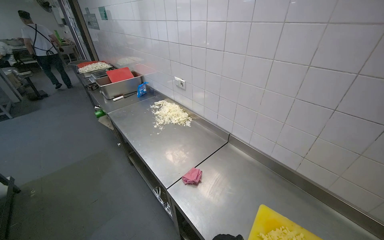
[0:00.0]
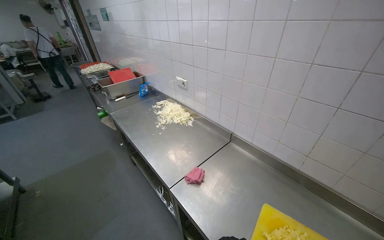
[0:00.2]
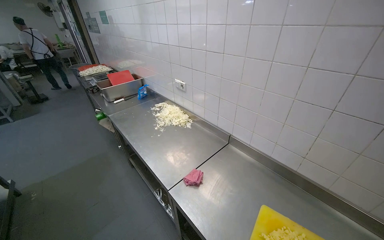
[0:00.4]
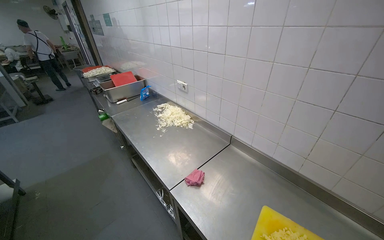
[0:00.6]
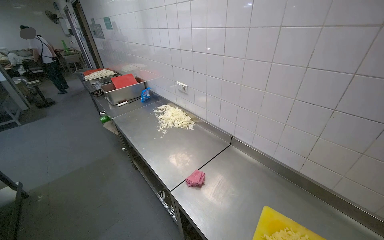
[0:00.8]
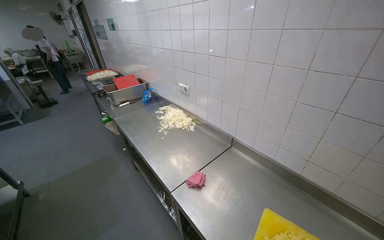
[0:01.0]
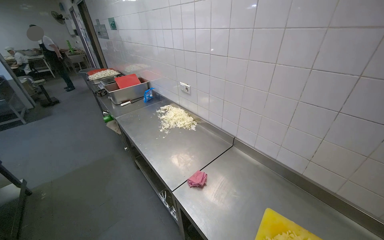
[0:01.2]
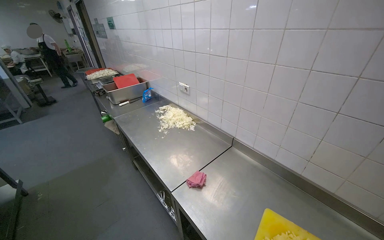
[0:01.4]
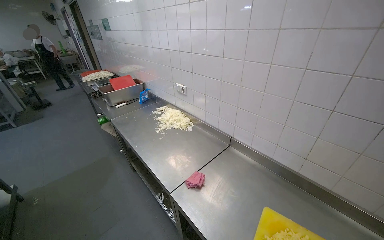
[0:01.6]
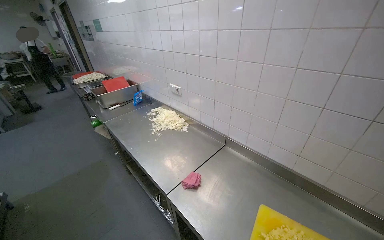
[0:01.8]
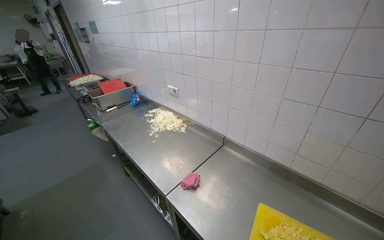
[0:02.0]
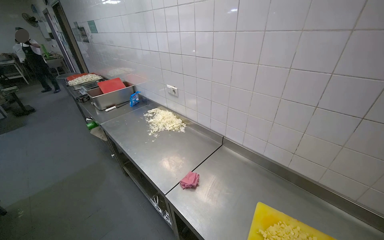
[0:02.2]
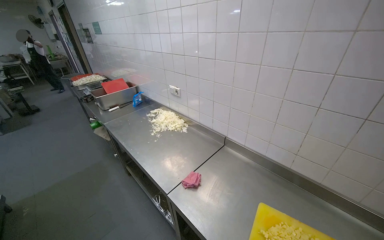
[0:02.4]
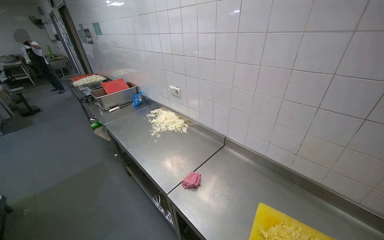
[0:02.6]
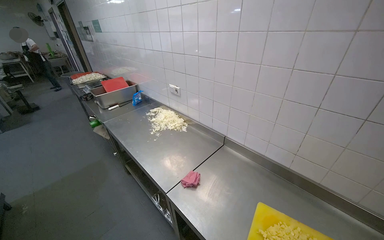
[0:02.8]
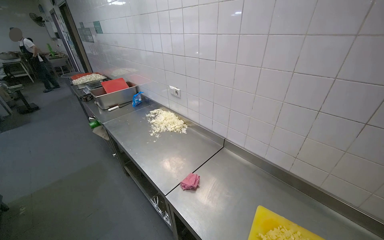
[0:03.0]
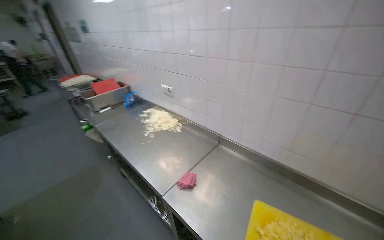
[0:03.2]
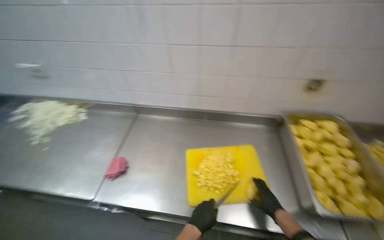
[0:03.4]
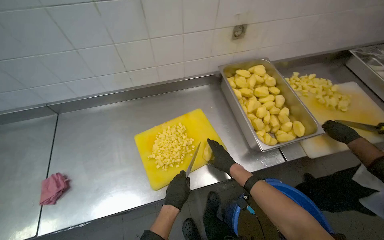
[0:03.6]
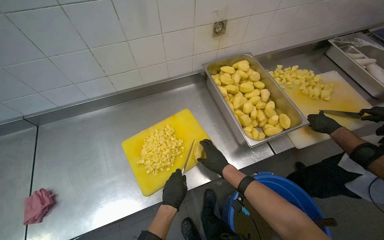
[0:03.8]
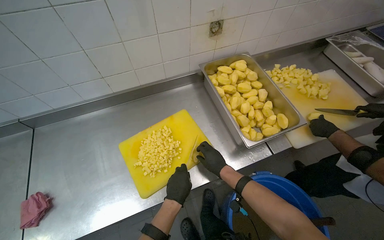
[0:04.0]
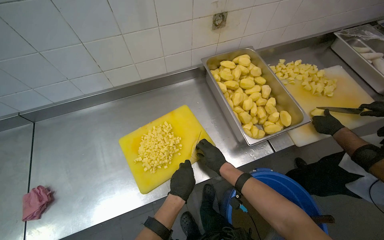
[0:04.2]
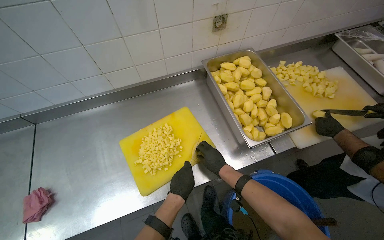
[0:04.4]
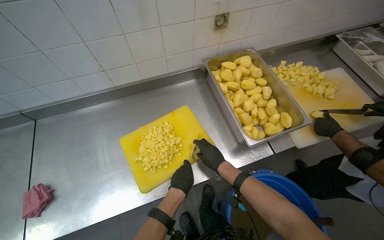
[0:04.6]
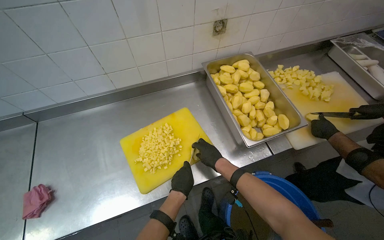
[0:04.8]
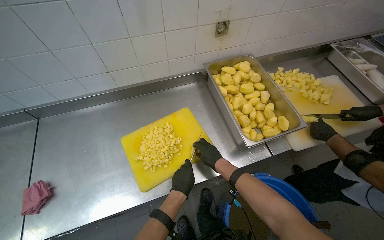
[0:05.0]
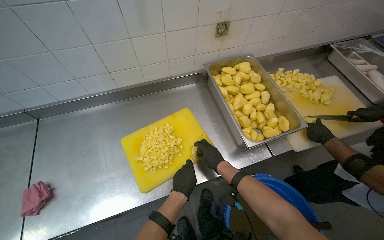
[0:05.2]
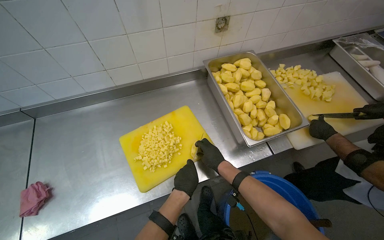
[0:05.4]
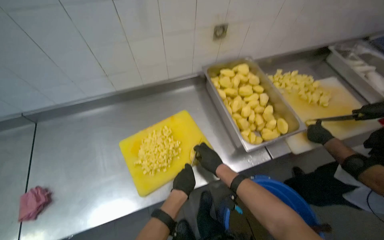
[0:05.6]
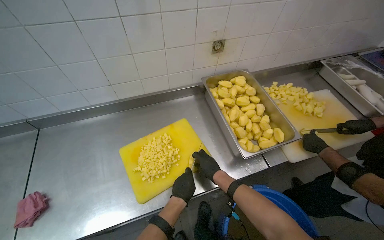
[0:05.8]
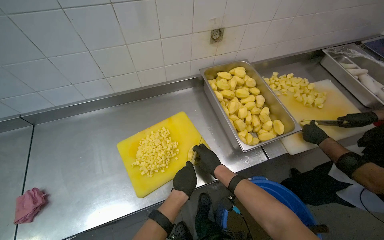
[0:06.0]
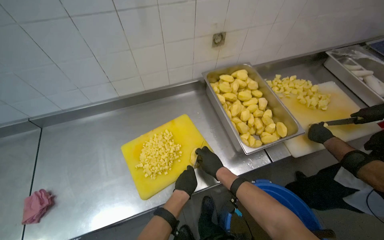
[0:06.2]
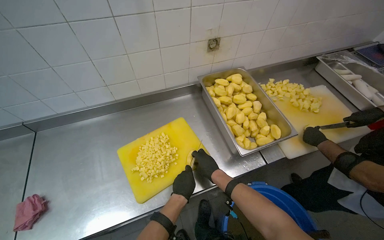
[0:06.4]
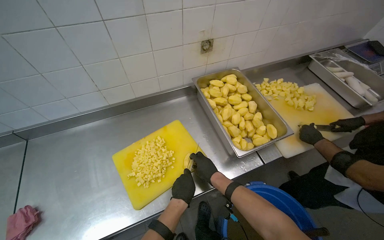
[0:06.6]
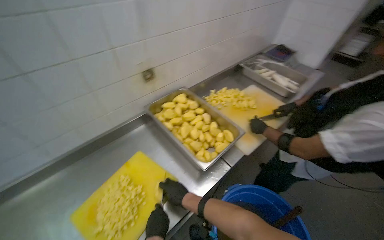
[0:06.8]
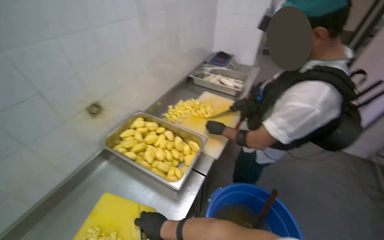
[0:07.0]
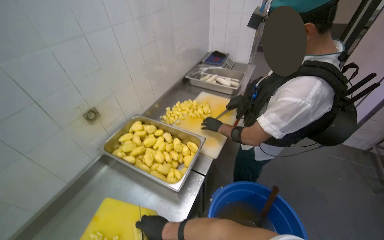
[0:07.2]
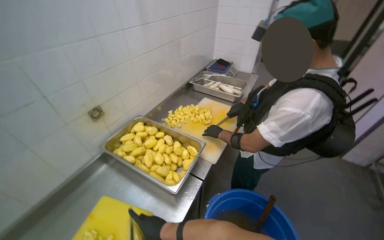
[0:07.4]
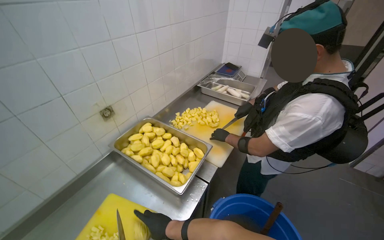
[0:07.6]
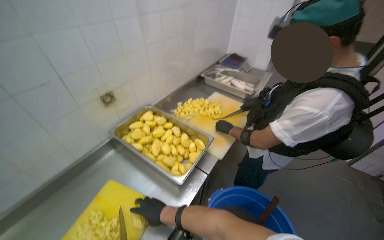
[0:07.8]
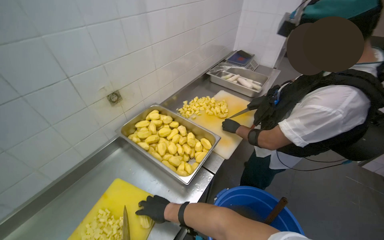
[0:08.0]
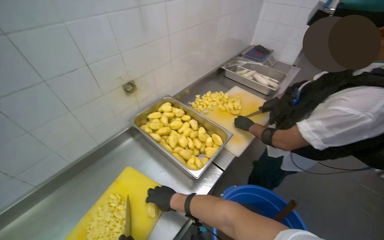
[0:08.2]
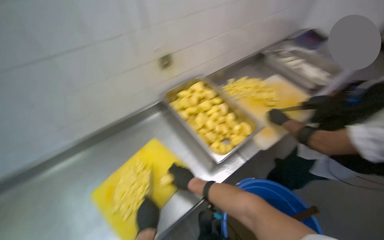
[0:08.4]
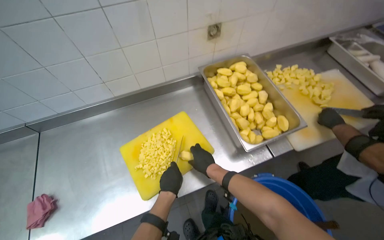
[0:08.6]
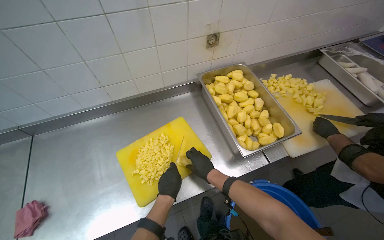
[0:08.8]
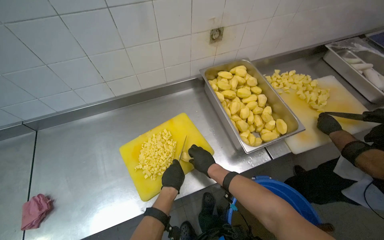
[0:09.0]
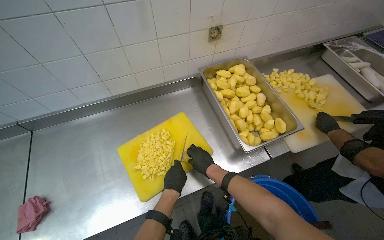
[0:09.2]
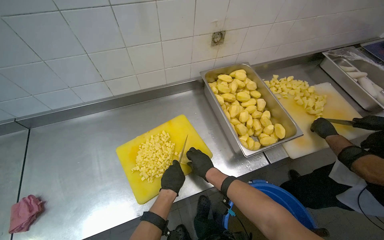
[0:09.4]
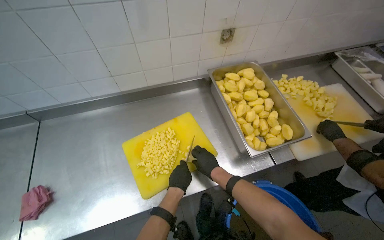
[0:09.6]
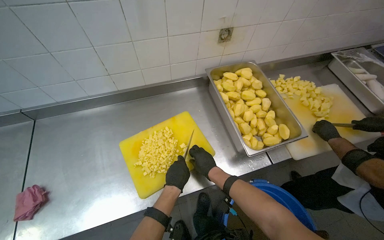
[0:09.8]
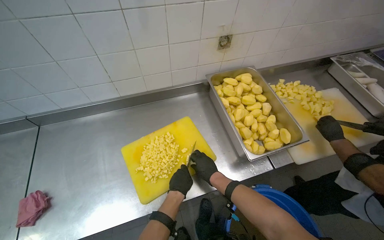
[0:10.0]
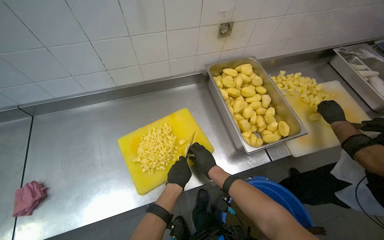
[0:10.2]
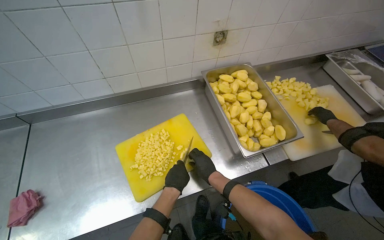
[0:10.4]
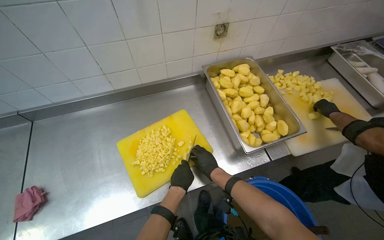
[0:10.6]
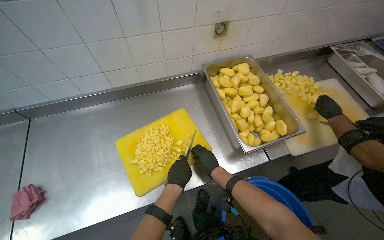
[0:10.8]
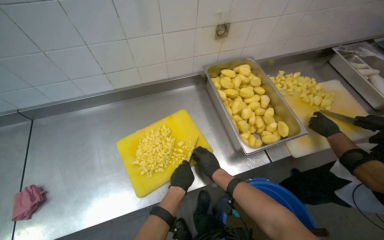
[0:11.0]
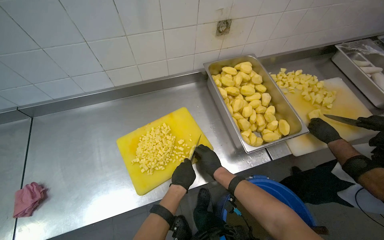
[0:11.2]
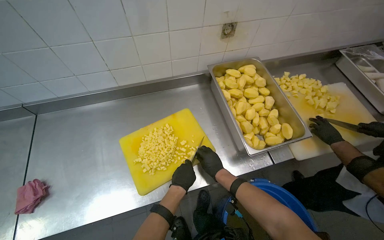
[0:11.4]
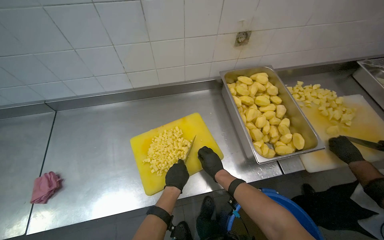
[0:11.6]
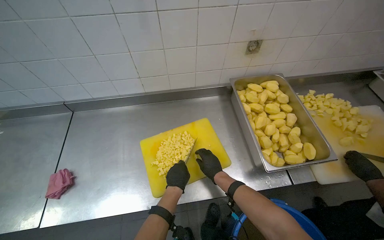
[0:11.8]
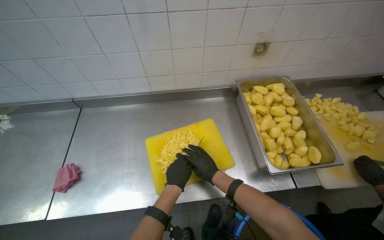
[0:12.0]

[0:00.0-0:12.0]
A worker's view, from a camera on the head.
Job: preparing food.
The whole recording: Chopping potatoes into cubes. The worker chops peeled potatoes into small cubes on a yellow cutting board.
0:04.4 to 0:06.0: The hands make small movements and keep their place.
0:06.0 to 0:07.6: The wearer's head swings about 35 degrees to the right. The view tips upward by some 15 degrees.
0:07.6 to 0:09.0: The wearer looks about 35 degrees further to the left. The view tilts approximately 20 degrees downward.
0:09.0 to 0:12.0: The hands work in one place, with small movements.

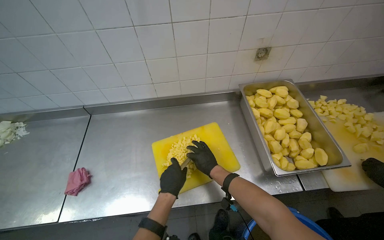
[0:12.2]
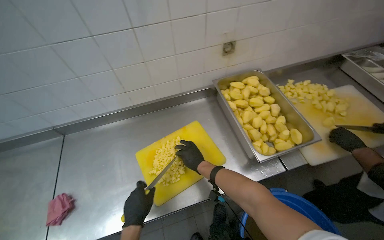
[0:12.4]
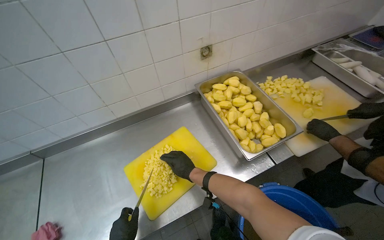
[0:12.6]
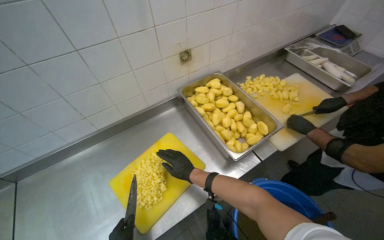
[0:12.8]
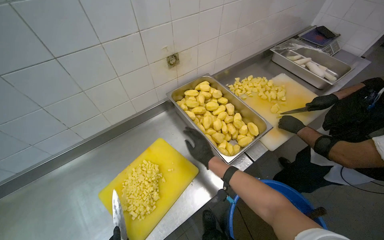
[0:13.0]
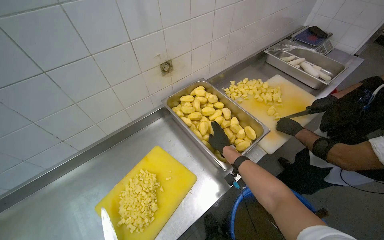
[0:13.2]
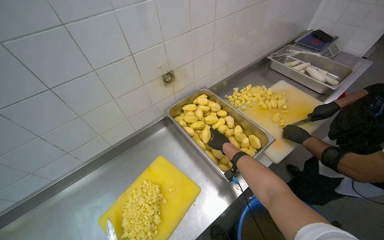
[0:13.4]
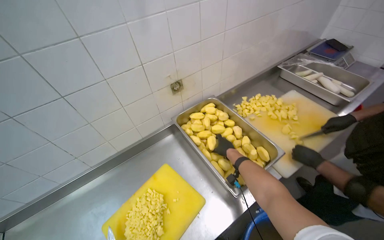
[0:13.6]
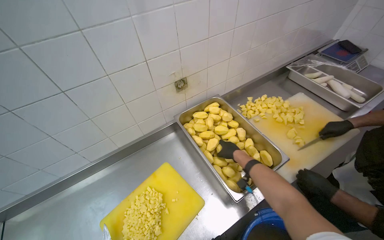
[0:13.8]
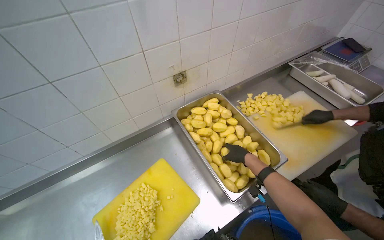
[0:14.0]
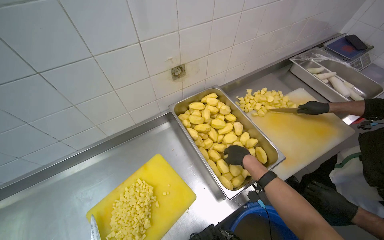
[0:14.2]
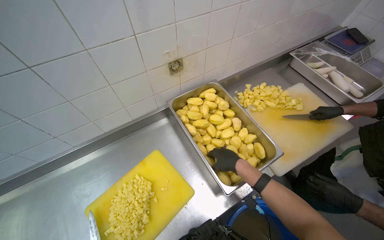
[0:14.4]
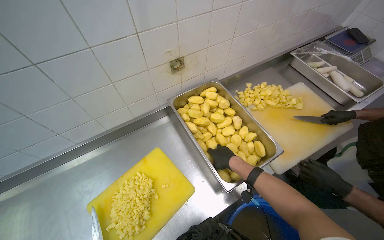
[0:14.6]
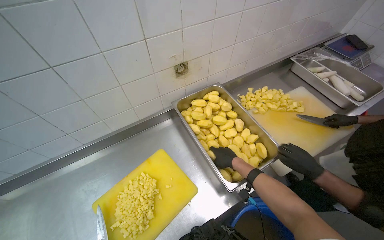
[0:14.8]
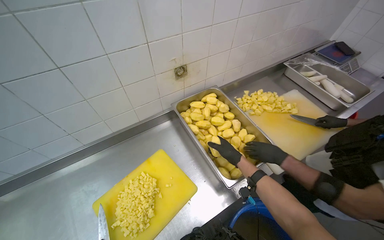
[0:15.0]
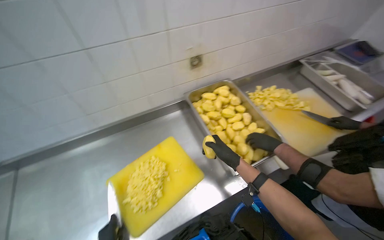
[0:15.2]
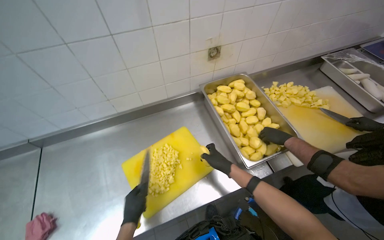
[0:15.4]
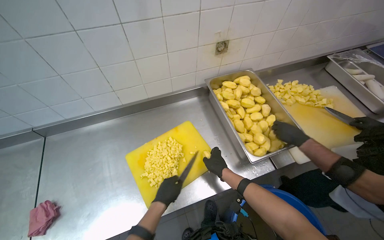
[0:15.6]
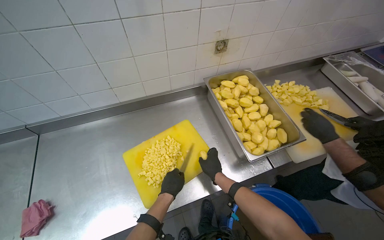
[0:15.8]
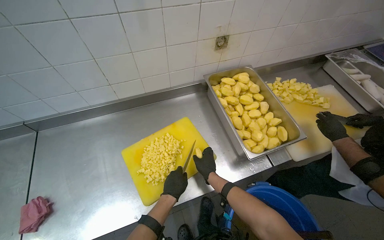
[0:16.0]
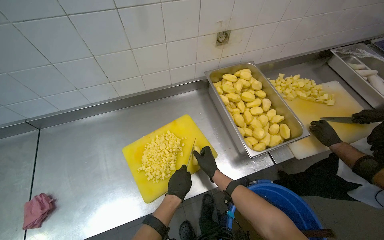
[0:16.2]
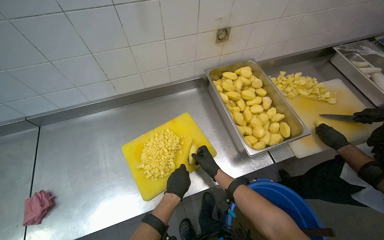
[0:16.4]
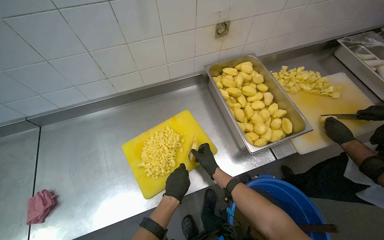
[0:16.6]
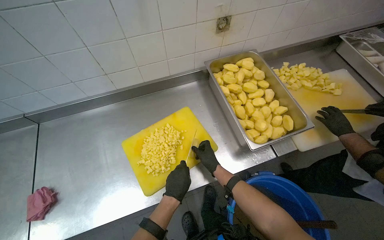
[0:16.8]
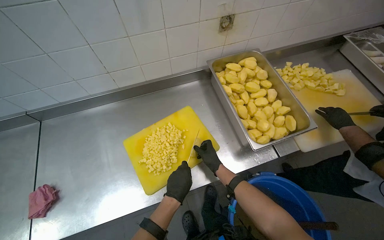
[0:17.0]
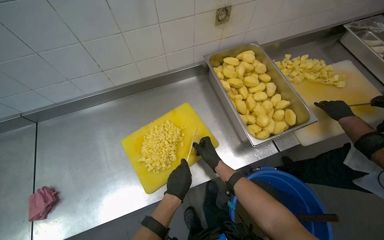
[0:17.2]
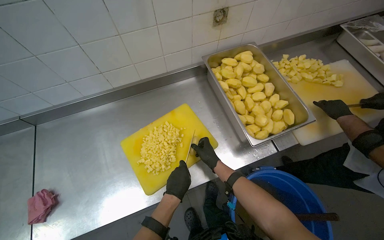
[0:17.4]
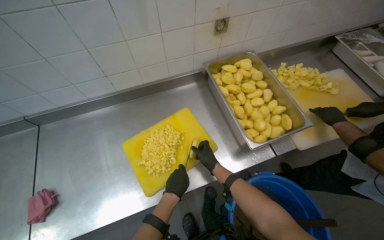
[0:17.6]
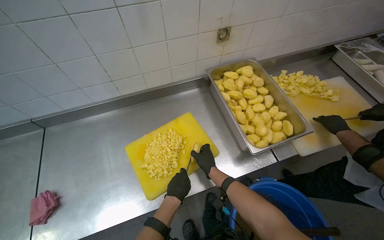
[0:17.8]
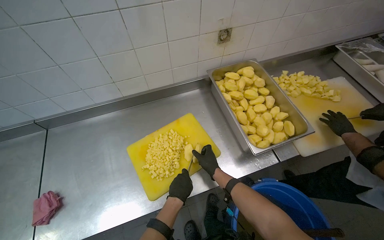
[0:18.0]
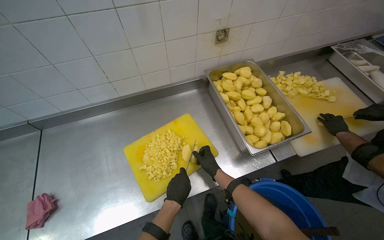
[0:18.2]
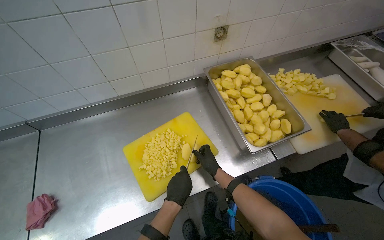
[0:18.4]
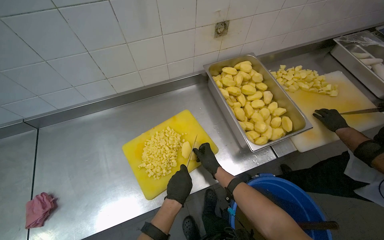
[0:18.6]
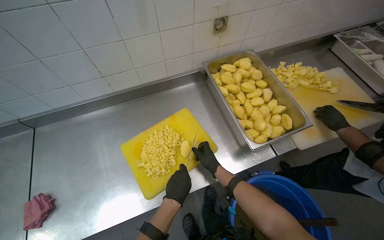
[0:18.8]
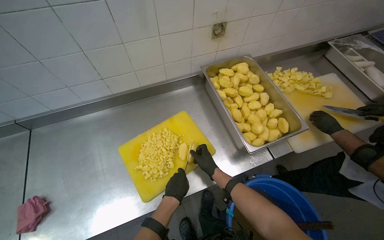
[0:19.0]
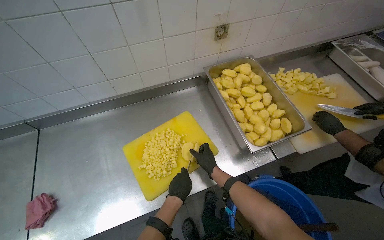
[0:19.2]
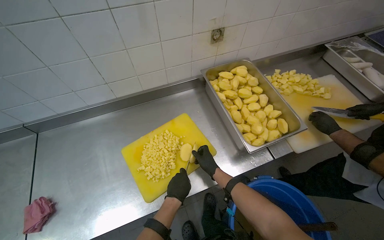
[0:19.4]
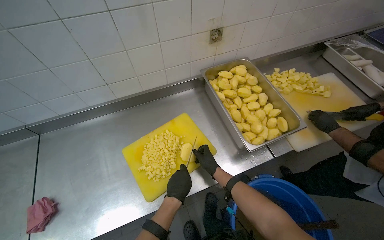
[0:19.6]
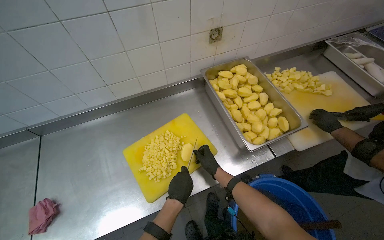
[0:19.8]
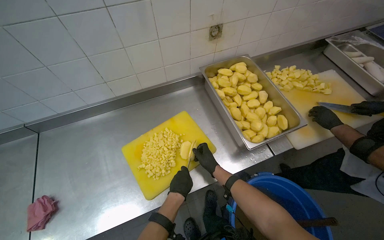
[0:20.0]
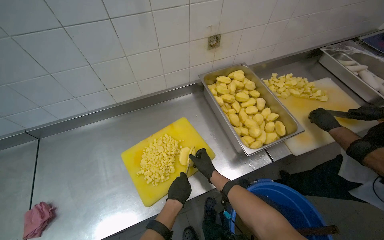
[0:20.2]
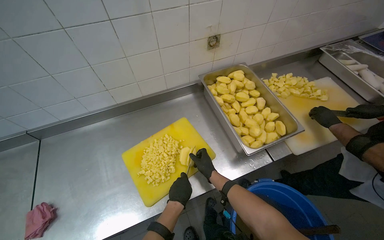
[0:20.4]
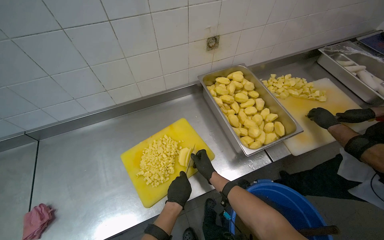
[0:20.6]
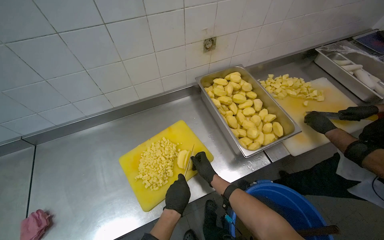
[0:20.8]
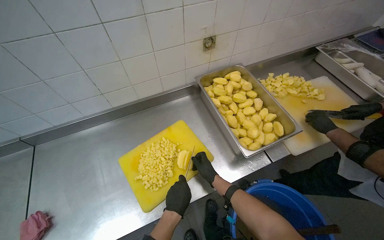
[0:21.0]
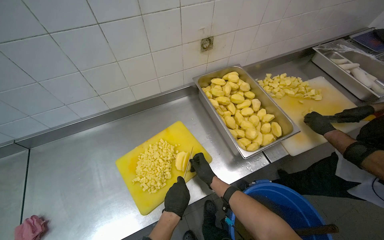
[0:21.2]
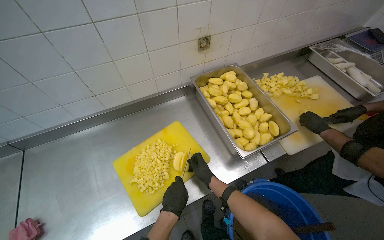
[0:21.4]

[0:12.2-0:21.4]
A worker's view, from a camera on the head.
Job: preparing food.
The whole recording: Chopping potatoes into cubes. The worker chops peeled potatoes into small cubes on a yellow cutting board.
0:12.2 to 0:13.8: The wearer looks roughly 30 degrees further to the right. The view tilts about 15 degrees upward.
0:13.8 to 0:15.2: The right hand is displaced nearer to the camera by approximately 10 cm.
0:15.2 to 0:16.8: The right hand moves to the left, some 15 cm.
0:16.8 to 0:21.4: The hands make small movements and keep their place.
